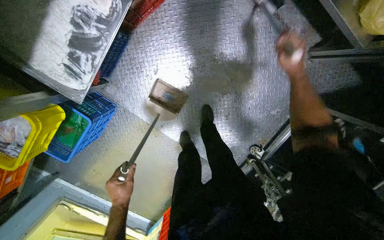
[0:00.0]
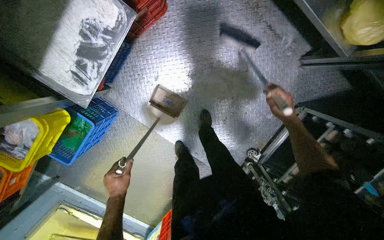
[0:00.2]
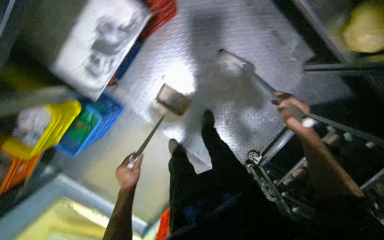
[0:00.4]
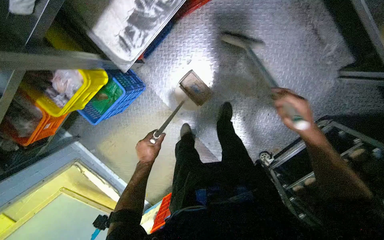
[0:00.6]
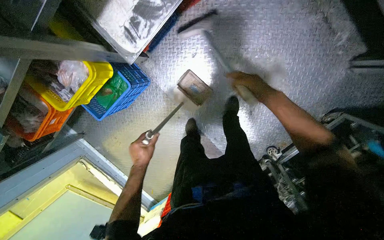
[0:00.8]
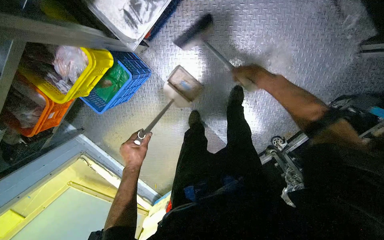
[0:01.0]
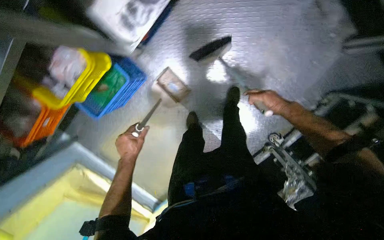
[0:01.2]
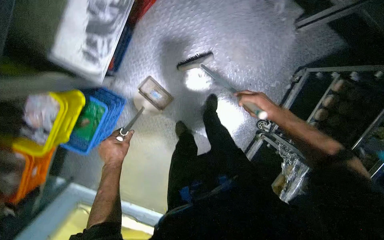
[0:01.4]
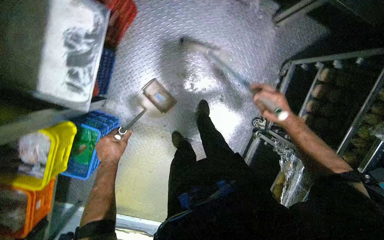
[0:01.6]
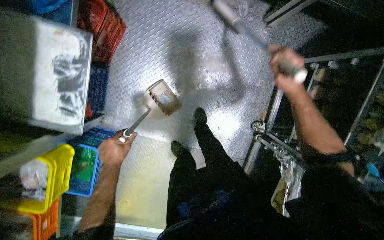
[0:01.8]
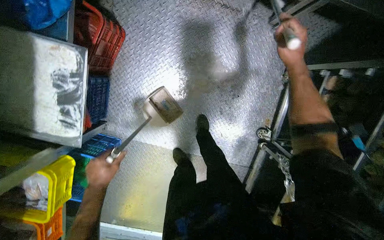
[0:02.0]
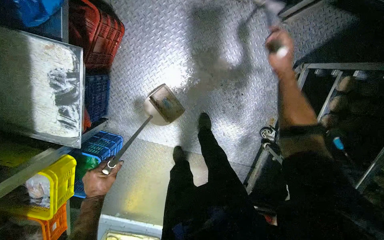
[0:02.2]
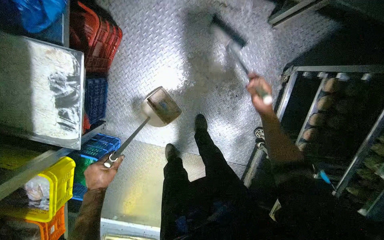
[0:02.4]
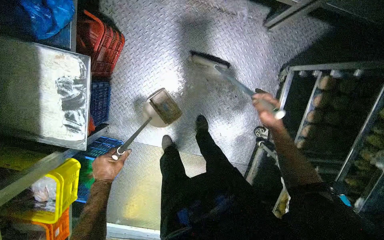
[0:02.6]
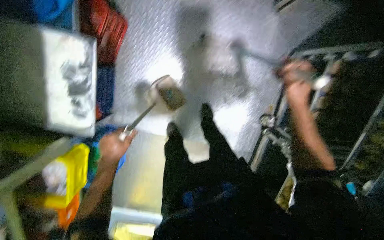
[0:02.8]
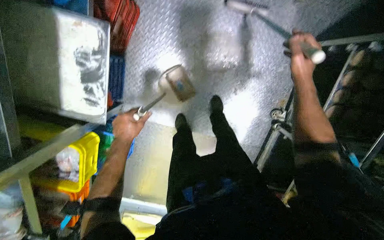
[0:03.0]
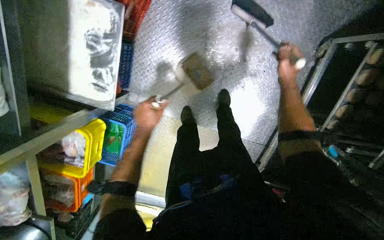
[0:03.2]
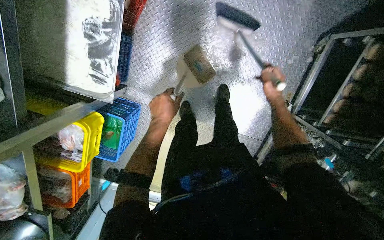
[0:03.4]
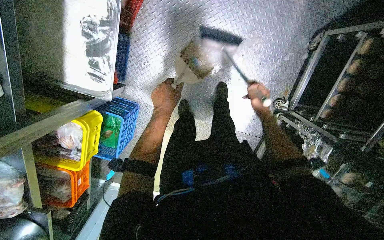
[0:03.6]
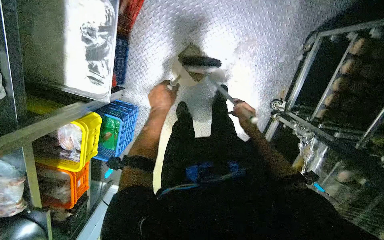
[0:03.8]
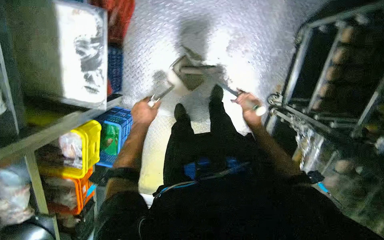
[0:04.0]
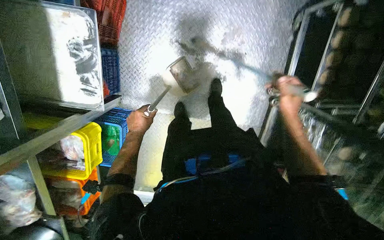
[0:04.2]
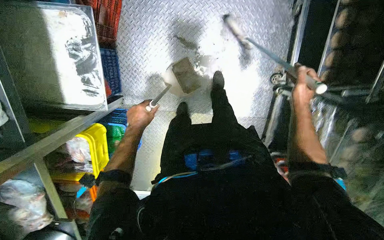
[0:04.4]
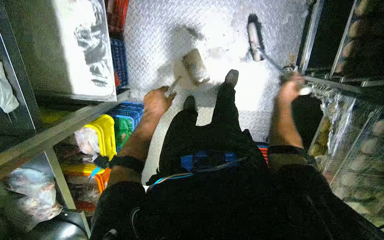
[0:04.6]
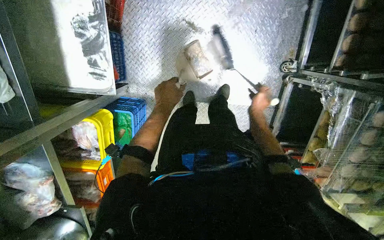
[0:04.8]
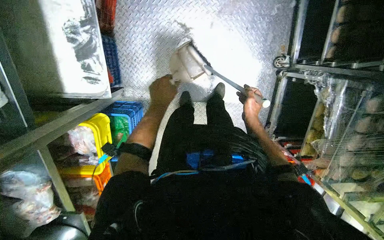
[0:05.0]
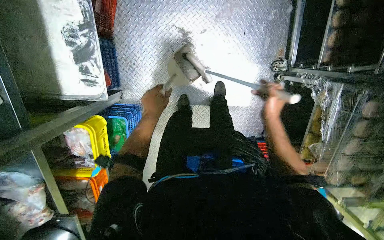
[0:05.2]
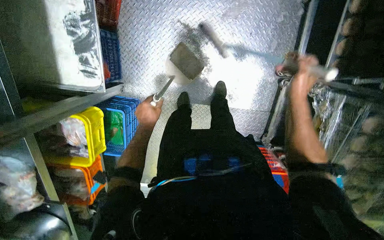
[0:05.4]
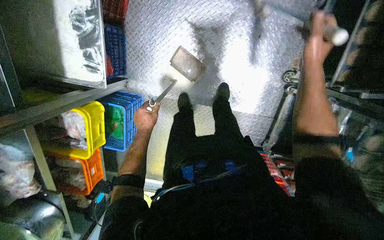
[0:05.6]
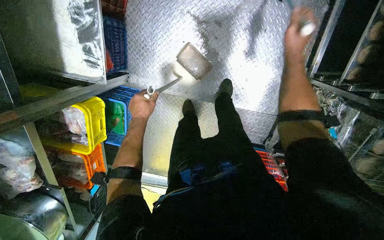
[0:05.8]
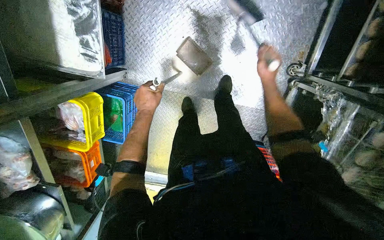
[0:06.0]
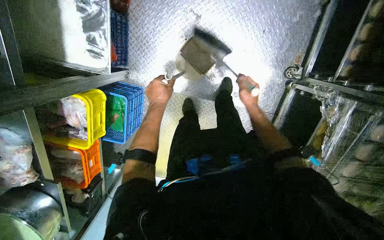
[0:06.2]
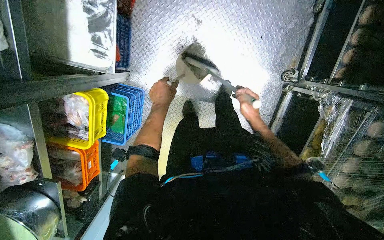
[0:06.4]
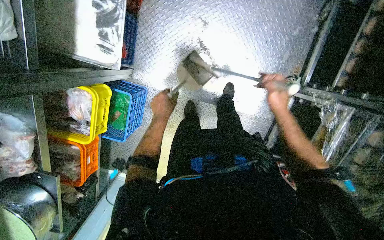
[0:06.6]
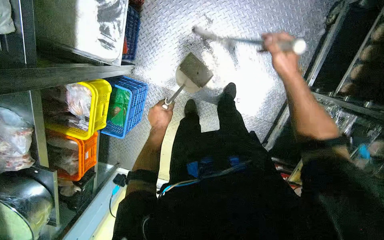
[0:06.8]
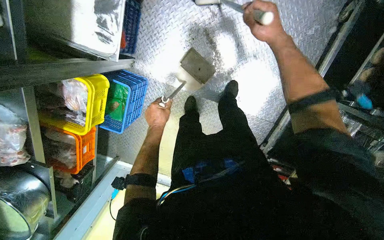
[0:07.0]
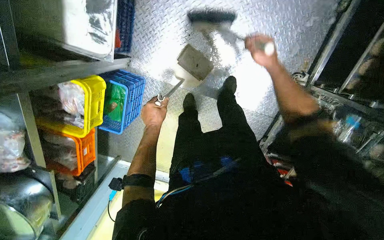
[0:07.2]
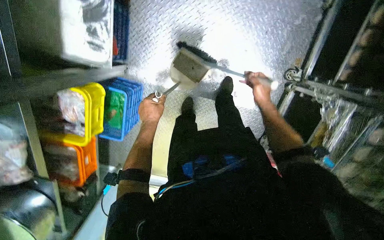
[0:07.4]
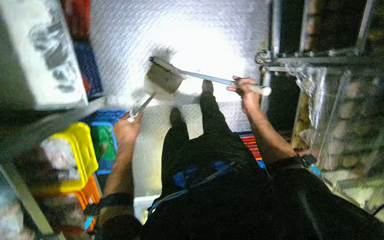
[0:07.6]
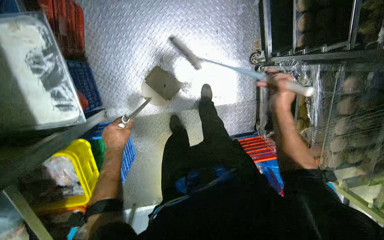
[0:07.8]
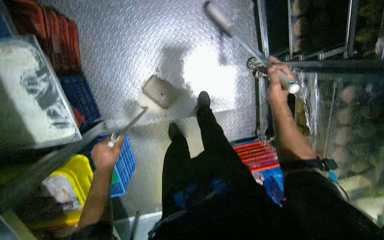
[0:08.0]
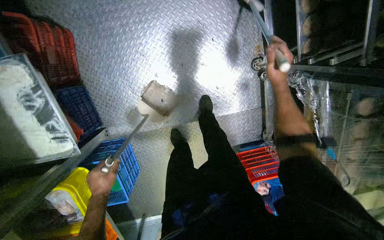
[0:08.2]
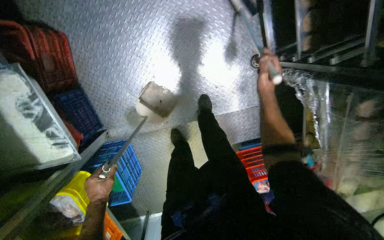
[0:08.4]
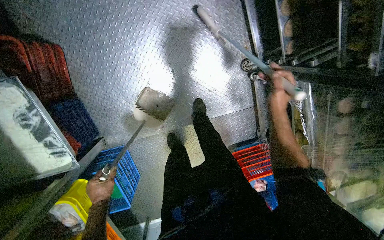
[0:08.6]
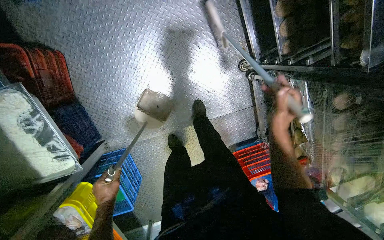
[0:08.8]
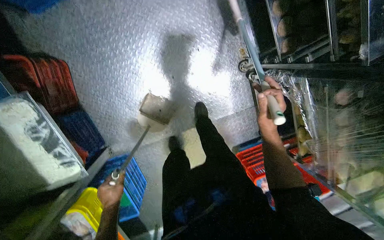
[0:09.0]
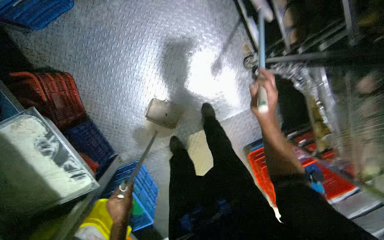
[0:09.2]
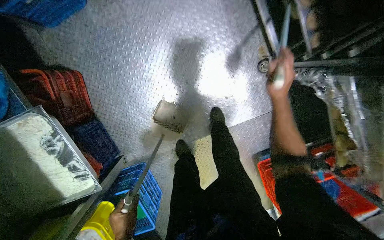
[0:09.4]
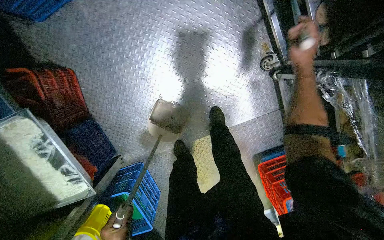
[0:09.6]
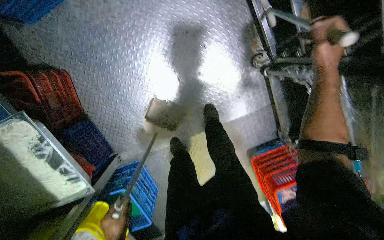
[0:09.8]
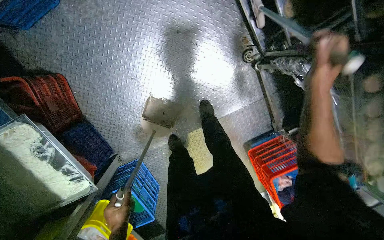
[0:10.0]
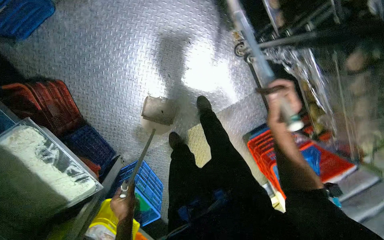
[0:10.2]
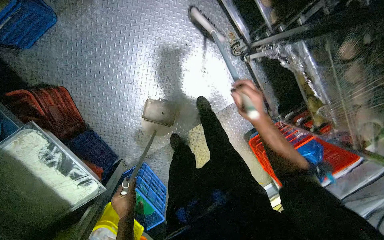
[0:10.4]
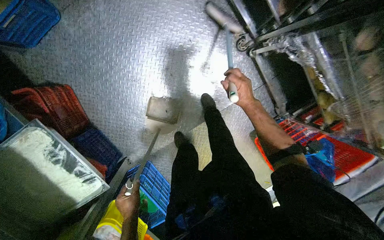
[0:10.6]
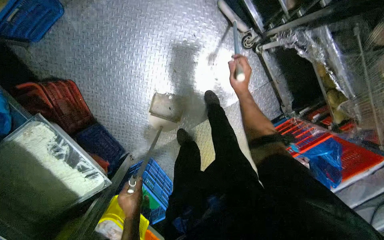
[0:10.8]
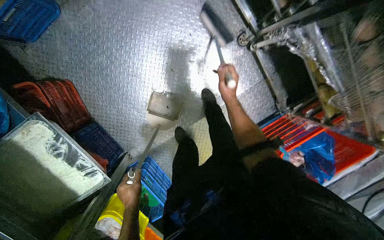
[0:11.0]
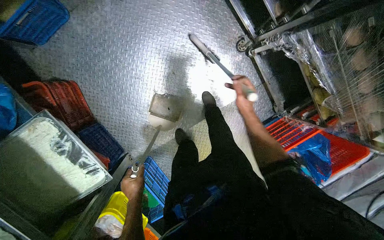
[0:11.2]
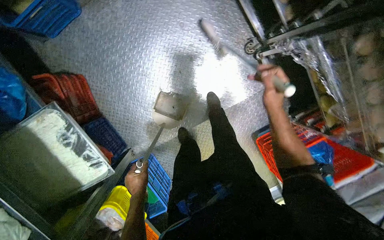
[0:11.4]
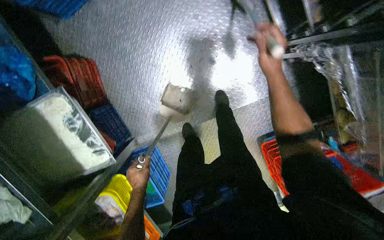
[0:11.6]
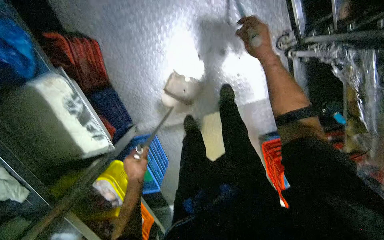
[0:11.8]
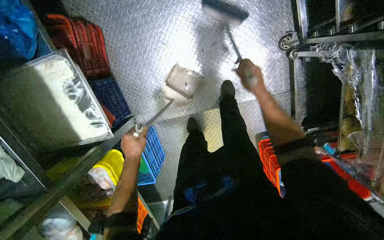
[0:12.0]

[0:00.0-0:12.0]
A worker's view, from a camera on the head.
Job: sweeping floor.
The whole recording: Sweeping floor with broom and dustpan. The worker sweeps the floor using a broom and dustpan.
0:01.6 to 0:03.0: Both hands travel together up the picture, about 15 cm.
0:03.0 to 0:04.4: The right hand moves down the picture, approximately 30 cm, and reaches approximately 25 cm farther from the camera, then returns.
0:04.4 to 0:06.0: The right hand moves to the left, roughly 10 cm.
0:06.0 to 0:07.6: The left hand shifts approximately 10 cm to the left. Meanwhile the right hand goes up and down the picture, roughly 25 cm each way, reversing 2 times.
0:09.0 to 0:10.4: The right hand reaches some 25 cm up the picture, then returns.
0:10.4 to 0:12.0: The right hand goes up and down the picture, about 20 cm each way, reversing 3 times.

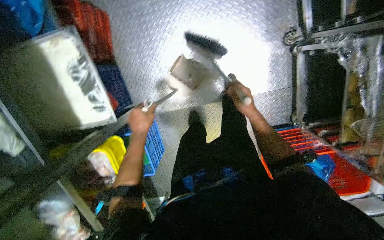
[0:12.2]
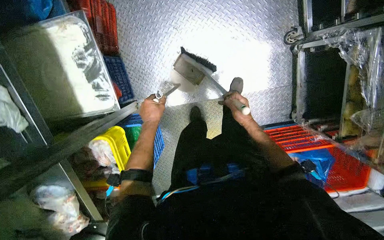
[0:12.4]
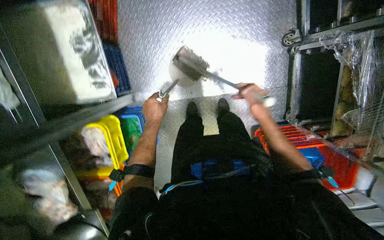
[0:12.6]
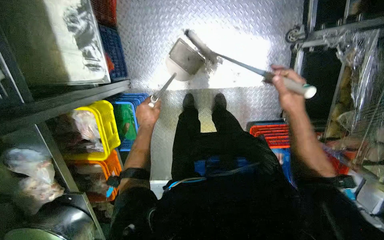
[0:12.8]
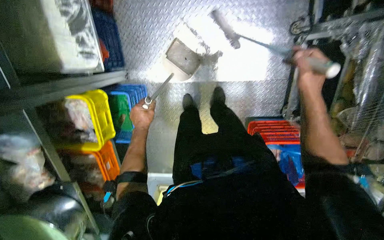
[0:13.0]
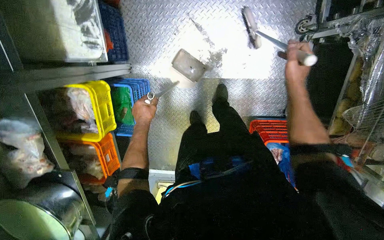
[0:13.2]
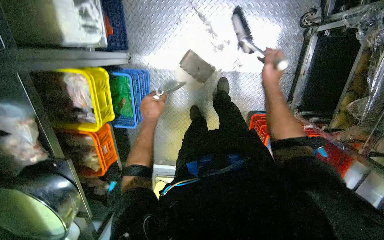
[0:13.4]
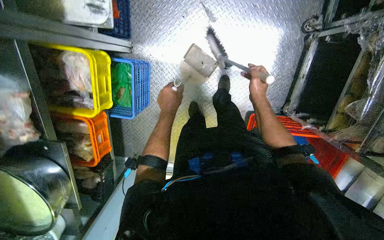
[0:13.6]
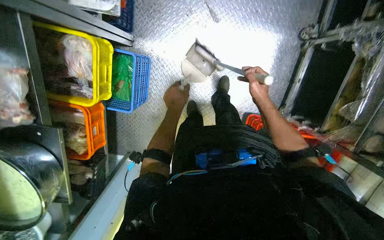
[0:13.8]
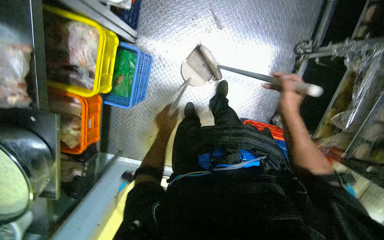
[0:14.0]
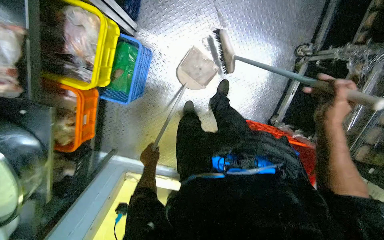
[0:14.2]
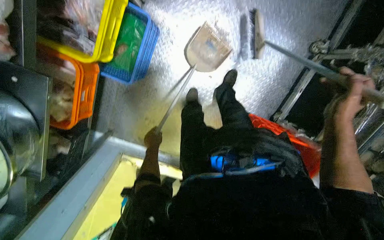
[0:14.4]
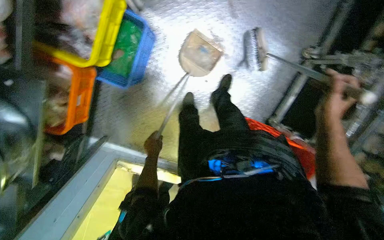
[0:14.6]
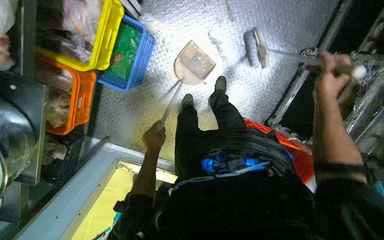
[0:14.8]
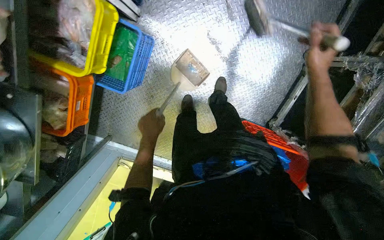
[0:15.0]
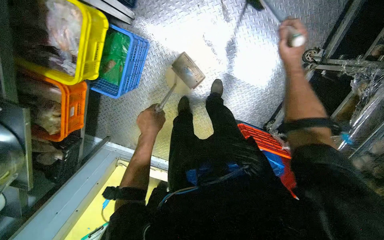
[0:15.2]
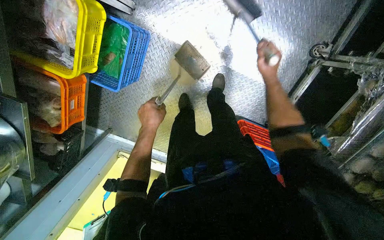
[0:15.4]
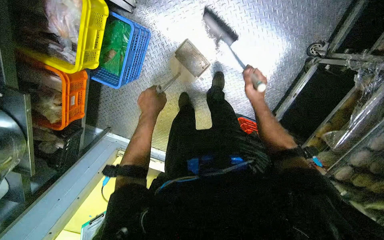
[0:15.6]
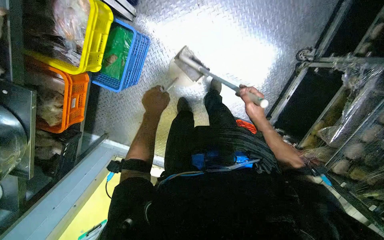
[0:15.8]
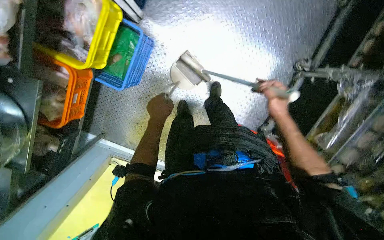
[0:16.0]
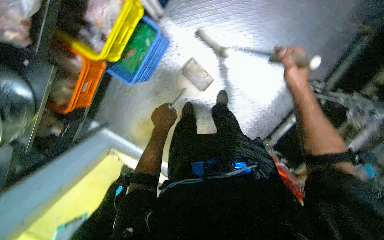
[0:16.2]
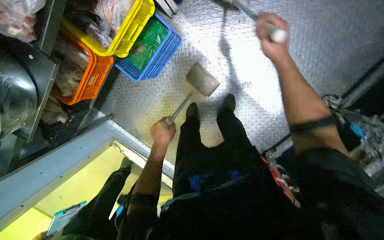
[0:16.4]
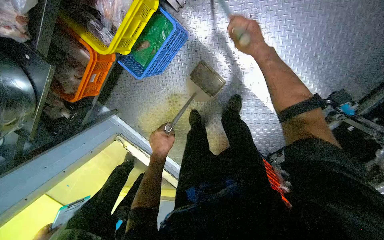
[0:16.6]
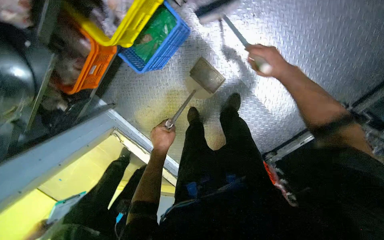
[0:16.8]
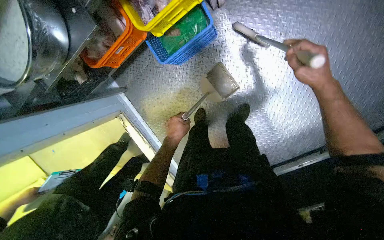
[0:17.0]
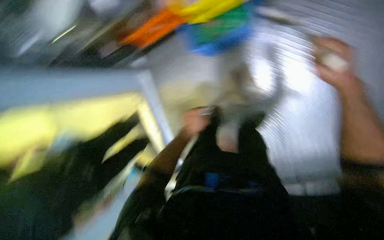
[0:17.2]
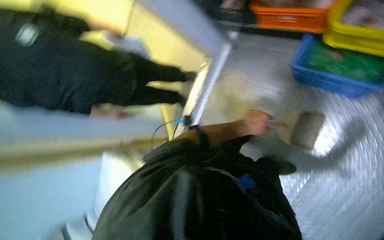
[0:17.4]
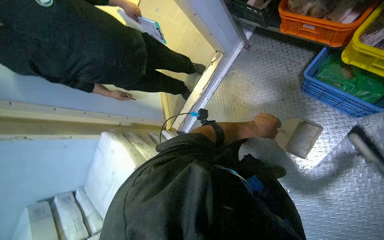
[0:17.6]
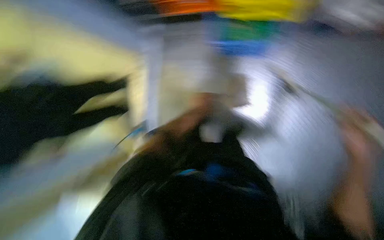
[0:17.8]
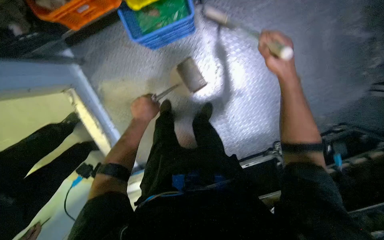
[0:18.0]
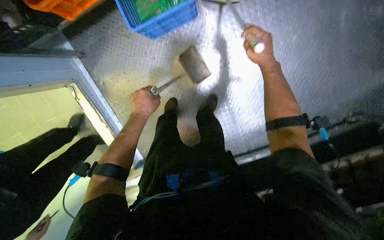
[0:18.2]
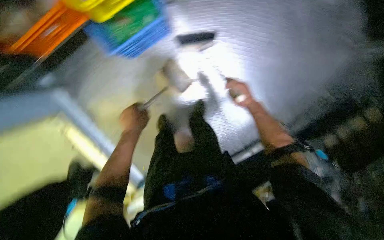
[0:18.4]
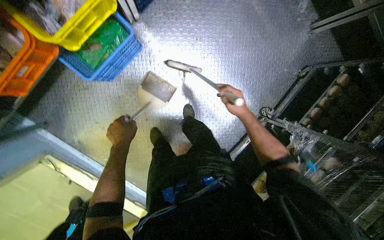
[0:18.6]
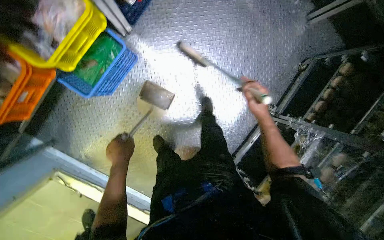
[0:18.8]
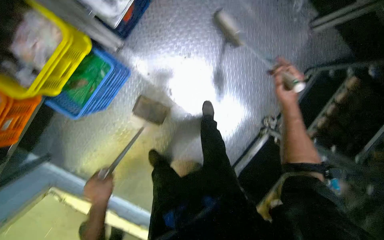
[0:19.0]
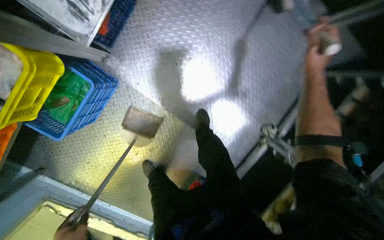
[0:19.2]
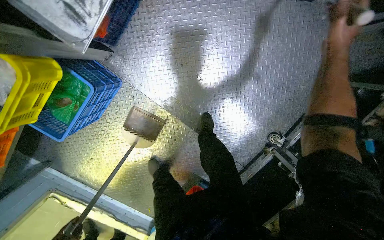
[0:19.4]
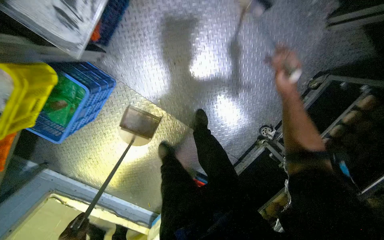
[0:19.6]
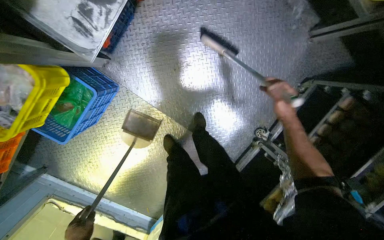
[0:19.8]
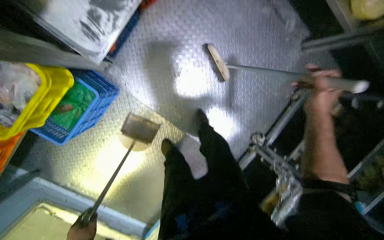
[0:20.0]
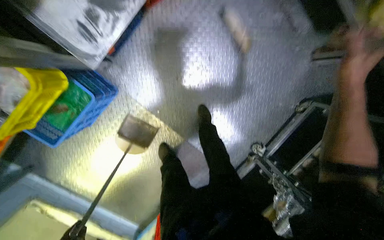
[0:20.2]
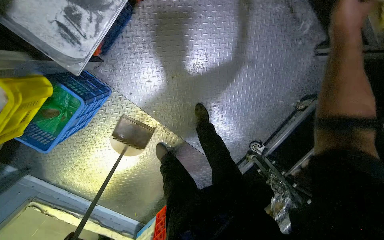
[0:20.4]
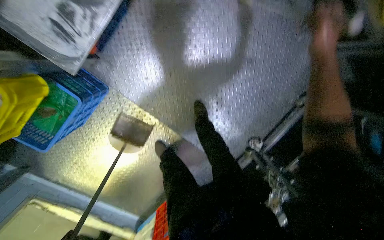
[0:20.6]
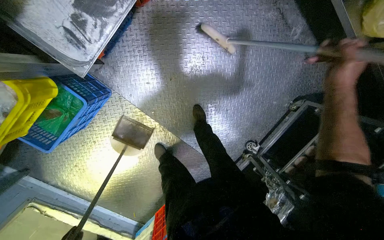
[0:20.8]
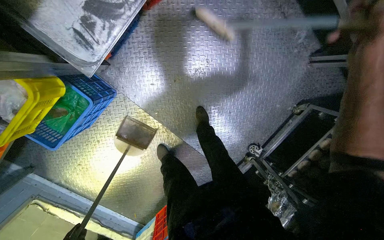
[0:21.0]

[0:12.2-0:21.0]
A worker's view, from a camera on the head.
Job: sweeping floor.
The whole recording: Sweeping floor with broom and dustpan. The worker sweeps the floor using a broom and dustpan.
0:12.2 to 0:13.6: The right hand travels nearer to the camera and back again, about 10 cm each way.
0:13.6 to 0:15.2: The right hand goes about 15 cm nearer to the camera and up the picture. The left hand moves to the left, some 15 cm, and travels down the picture and back again, roughly 30 cm each way.
0:15.2 to 0:16.6: The left hand travels down the picture by approximately 10 cm; the right hand moves to the left, about 25 cm, and reaches about 20 cm down the picture, then returns.
0:16.6 to 0:18.0: Everything in view rotates approximately 25 degrees clockwise. The left hand moves some 25 cm to the right and comes back.
0:18.0 to 0:19.6: The camera is carried about 60 cm.
0:19.6 to 0:21.0: The right hand swings up and down the picture, approximately 20 cm each way, with 2 reversals.
